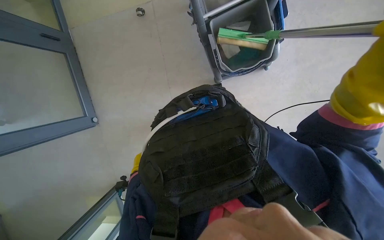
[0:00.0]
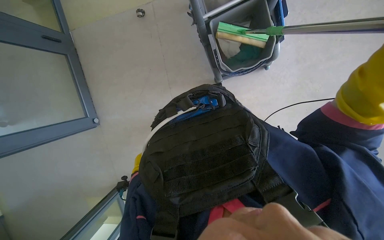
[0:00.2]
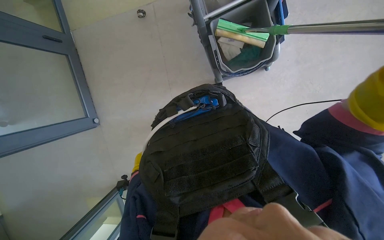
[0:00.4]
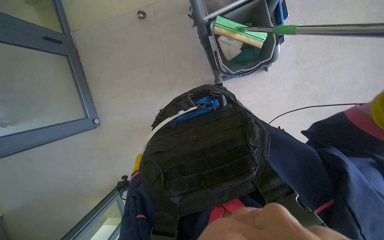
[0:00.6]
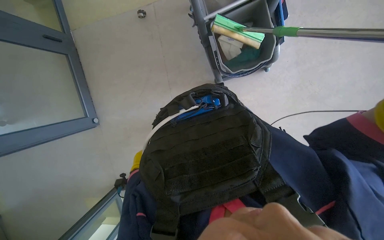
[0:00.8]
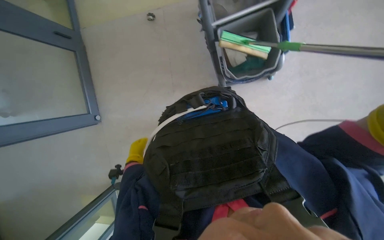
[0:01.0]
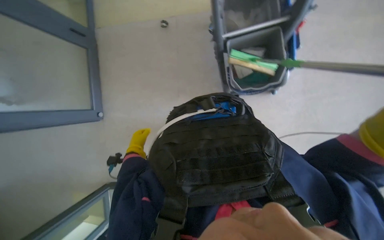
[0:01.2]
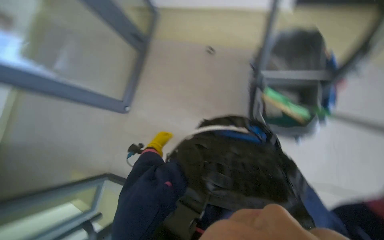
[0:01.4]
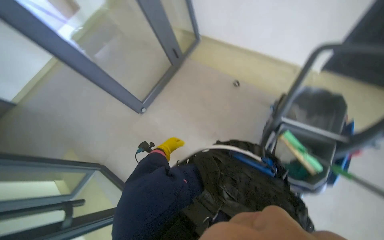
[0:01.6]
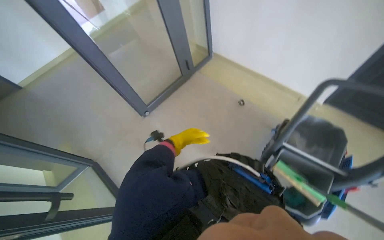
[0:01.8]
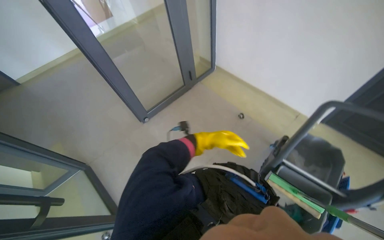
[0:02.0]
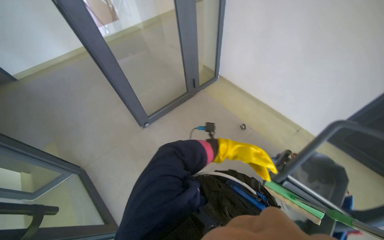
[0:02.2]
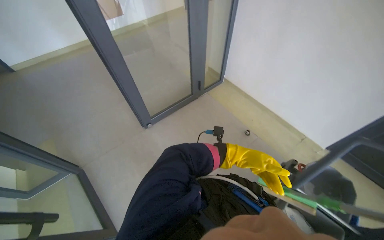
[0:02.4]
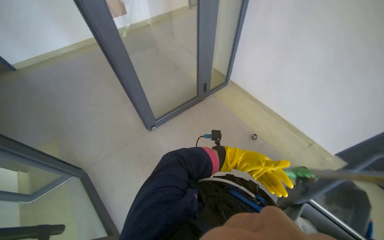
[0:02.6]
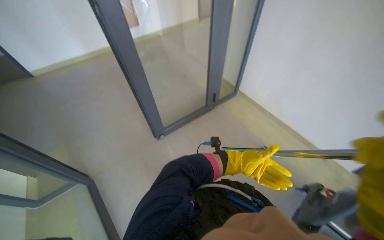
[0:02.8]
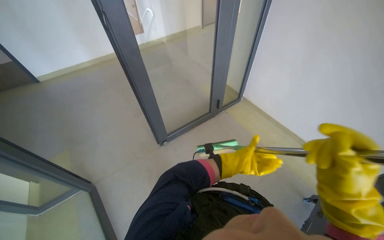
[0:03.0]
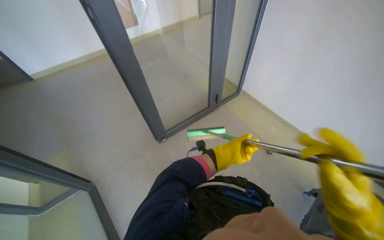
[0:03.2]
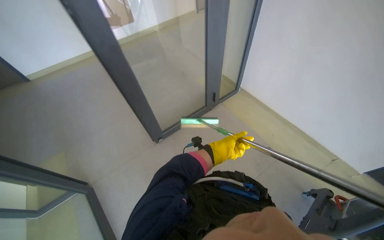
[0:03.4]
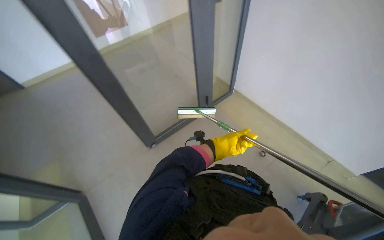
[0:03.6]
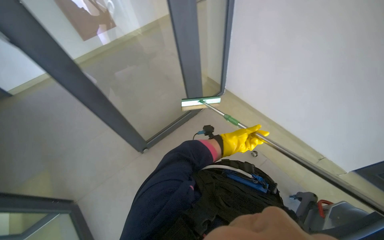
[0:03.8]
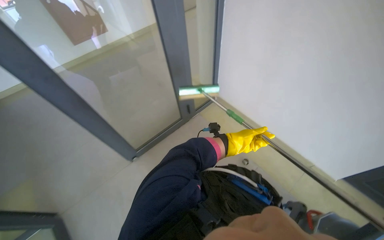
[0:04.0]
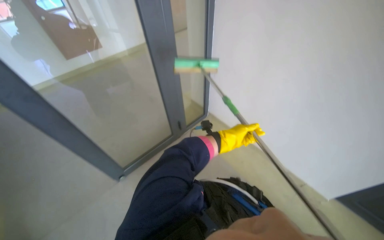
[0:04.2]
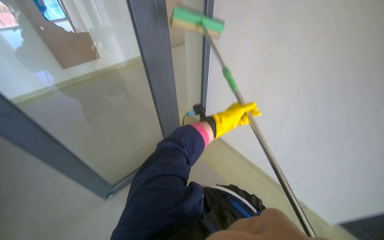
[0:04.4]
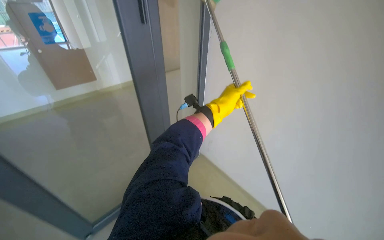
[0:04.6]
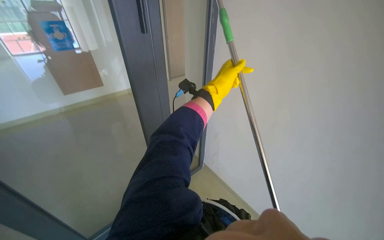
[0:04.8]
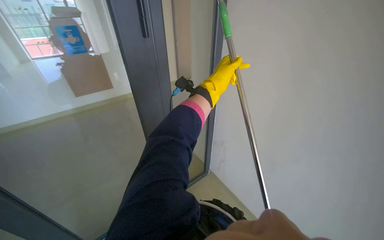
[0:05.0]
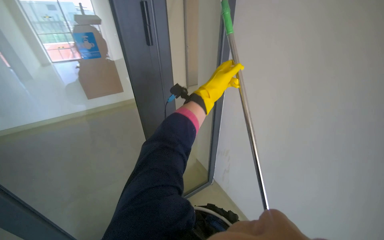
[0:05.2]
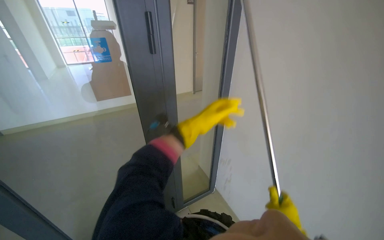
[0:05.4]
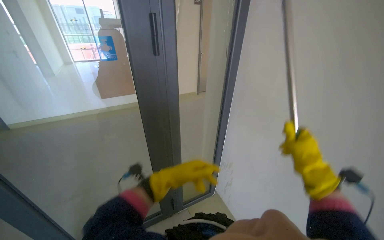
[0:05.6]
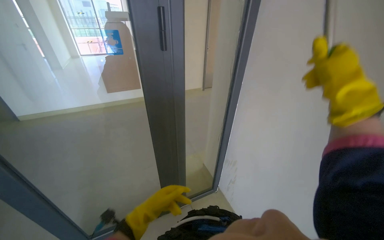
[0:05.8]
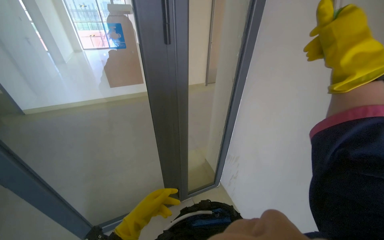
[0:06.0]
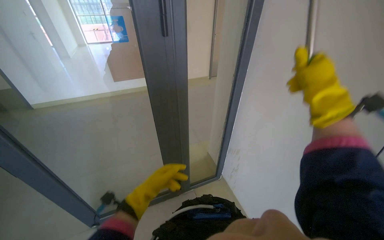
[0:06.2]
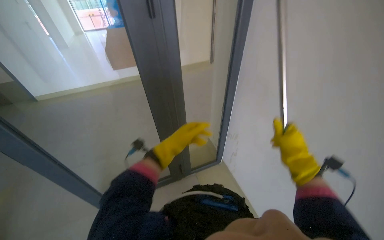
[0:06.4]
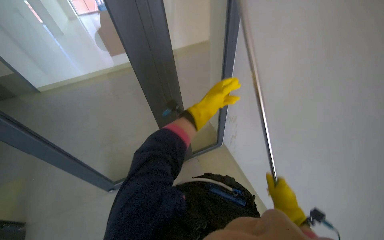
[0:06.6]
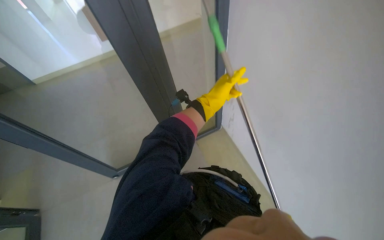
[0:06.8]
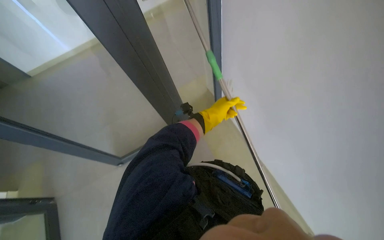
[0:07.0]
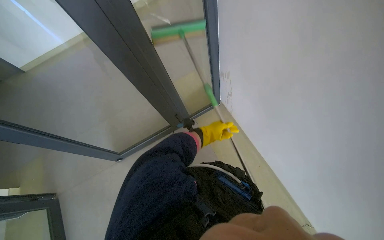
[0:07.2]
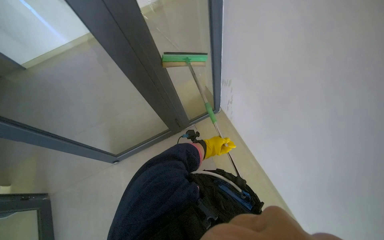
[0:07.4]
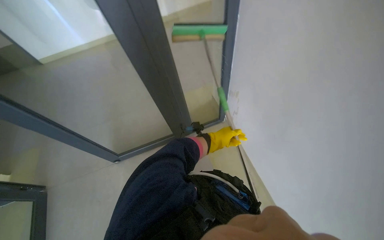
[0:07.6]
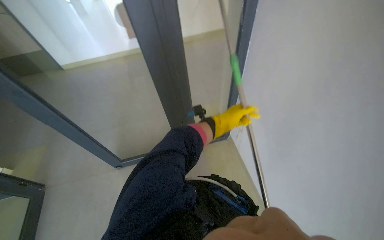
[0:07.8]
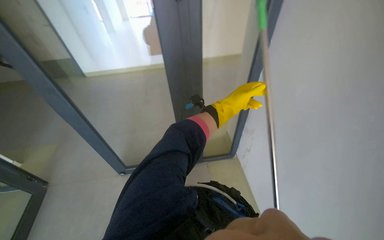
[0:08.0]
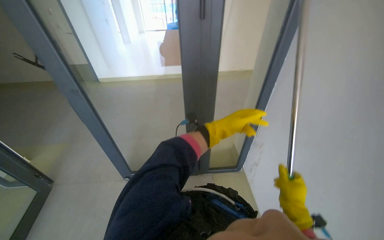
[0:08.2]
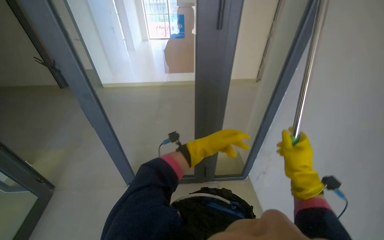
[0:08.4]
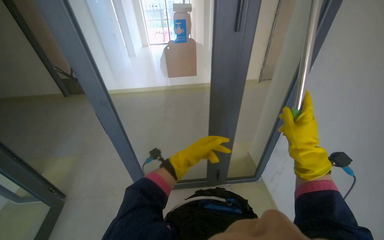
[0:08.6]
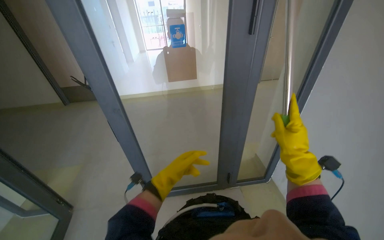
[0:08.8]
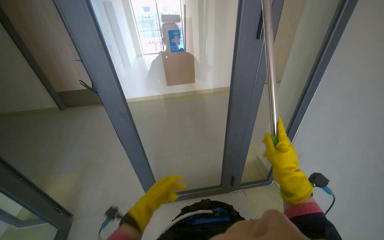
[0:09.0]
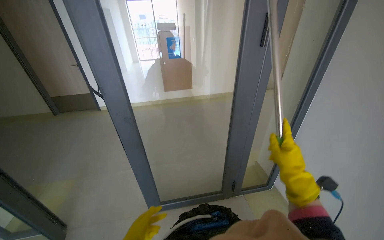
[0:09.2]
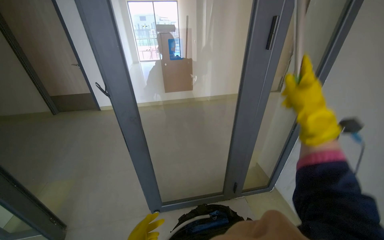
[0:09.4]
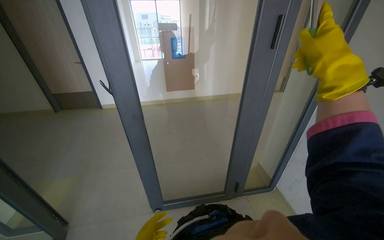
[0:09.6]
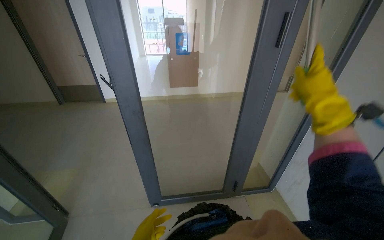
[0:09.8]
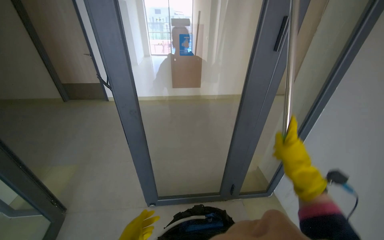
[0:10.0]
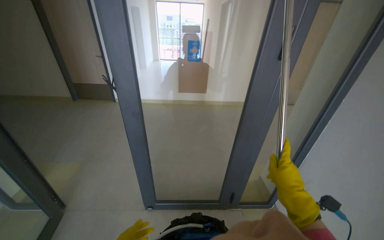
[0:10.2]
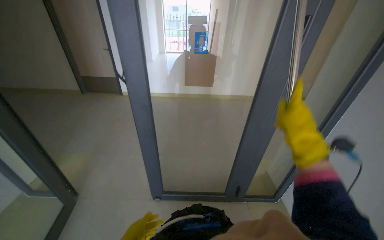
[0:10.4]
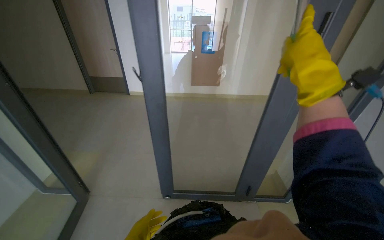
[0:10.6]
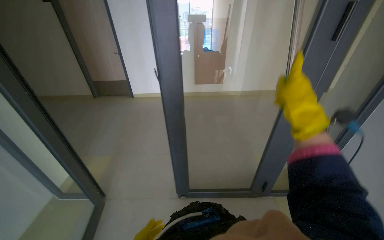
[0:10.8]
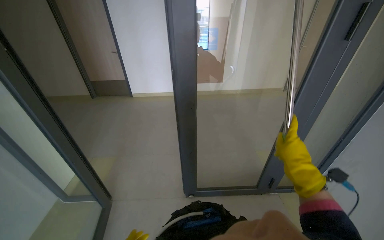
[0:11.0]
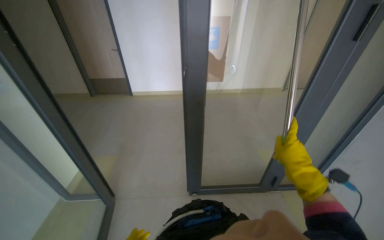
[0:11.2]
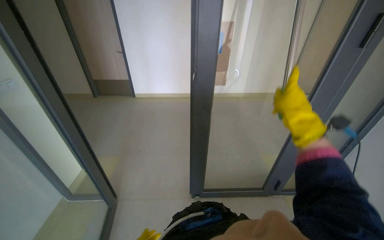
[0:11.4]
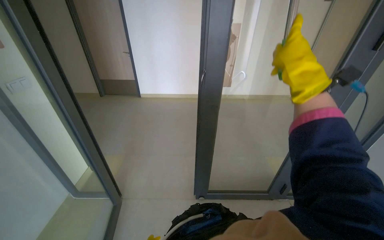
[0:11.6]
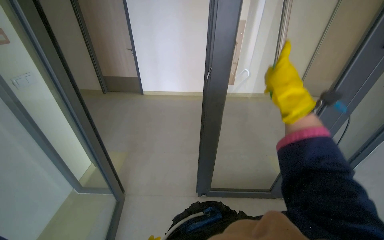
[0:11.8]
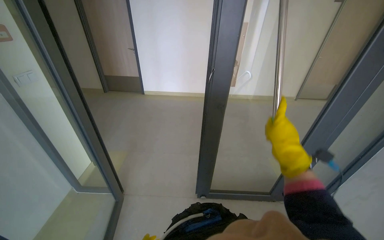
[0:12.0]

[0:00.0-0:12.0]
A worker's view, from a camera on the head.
Job: cleaning windows.
The whole recording: Cleaning glass door with squeegee. The worker cleans a glass door using a long-handled squeegee.
0:00.0 to 0:01.6: The wearer looks approximately 20 degrees further upward. Everything in view rotates some 45 degrees clockwise.
0:01.6 to 0:03.0: The view tips upward by roughly 20 degrees. The left hand goes about 30 cm to the right.
0:03.0 to 0:04.4: The view tilts approximately 15 degrees upward. The left hand travels up the picture by about 10 cm.
0:04.4 to 0:06.0: The wearer looks some 20 degrees further to the left. The camera pitches upward, by approximately 15 degrees. The left hand goes roughly 50 cm down the picture, to the left and nearer to the camera.
0:06.0 to 0:07.6: The camera pitches downward, by roughly 20 degrees. The left hand goes roughly 30 cm to the right and up the picture.
0:07.6 to 0:09.0: The view tilts approximately 20 degrees upward. The left hand travels to the left by approximately 40 cm.
0:09.0 to 0:10.4: The right hand goes up and down the picture, approximately 30 cm each way, reversing 2 times.
0:10.4 to 0:12.0: The right hand moves up and down the picture over about 25 cm, changing direction 3 times.

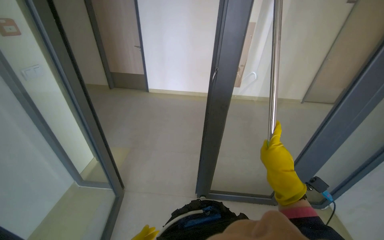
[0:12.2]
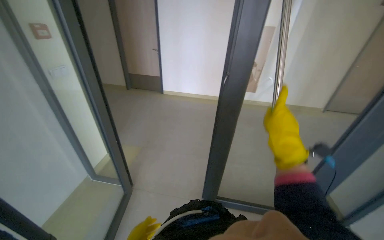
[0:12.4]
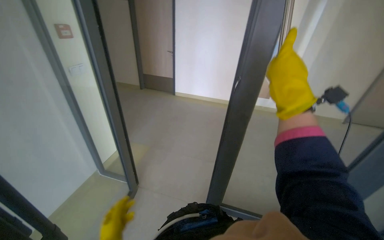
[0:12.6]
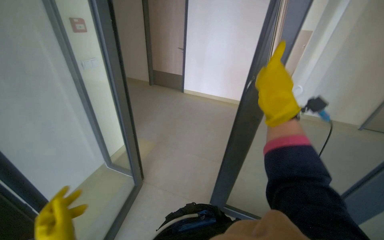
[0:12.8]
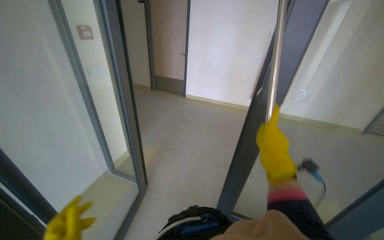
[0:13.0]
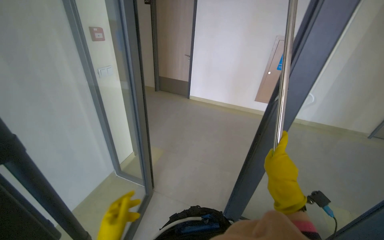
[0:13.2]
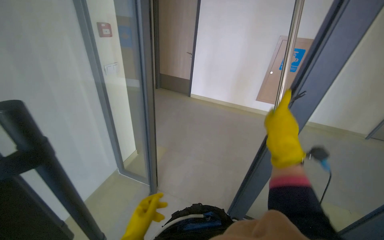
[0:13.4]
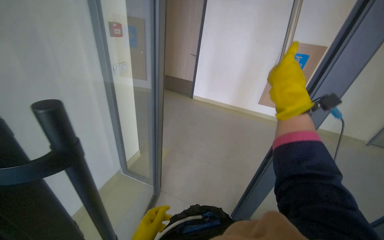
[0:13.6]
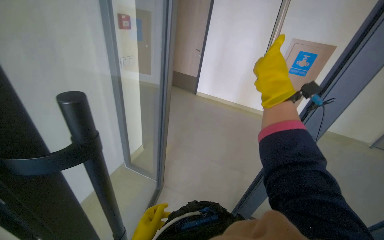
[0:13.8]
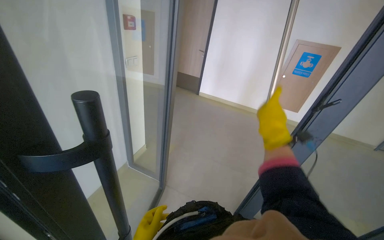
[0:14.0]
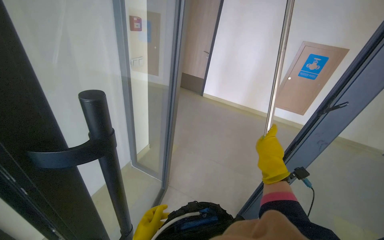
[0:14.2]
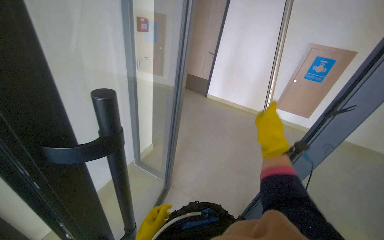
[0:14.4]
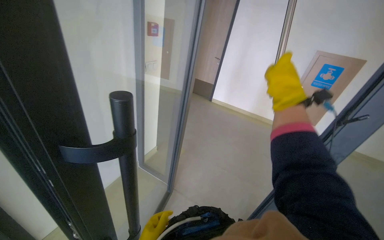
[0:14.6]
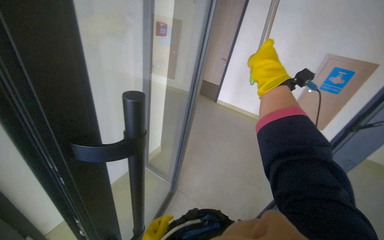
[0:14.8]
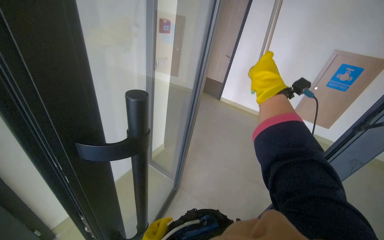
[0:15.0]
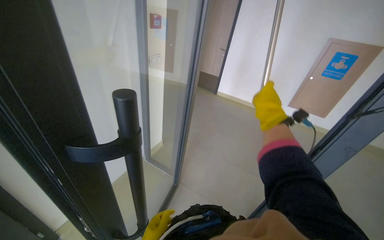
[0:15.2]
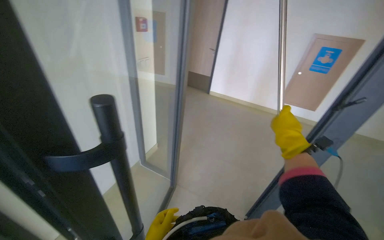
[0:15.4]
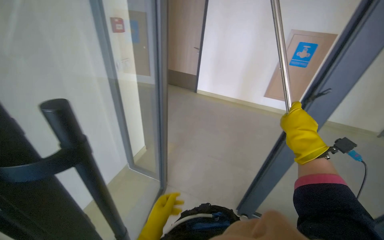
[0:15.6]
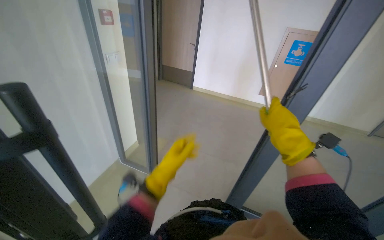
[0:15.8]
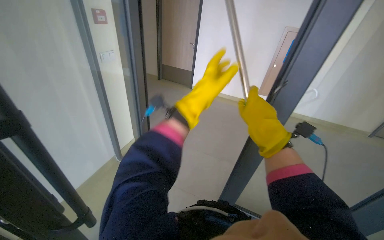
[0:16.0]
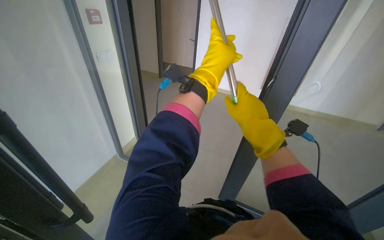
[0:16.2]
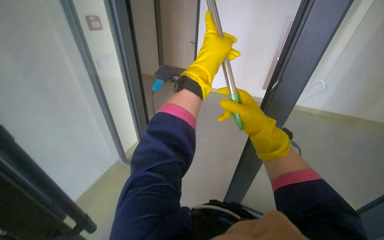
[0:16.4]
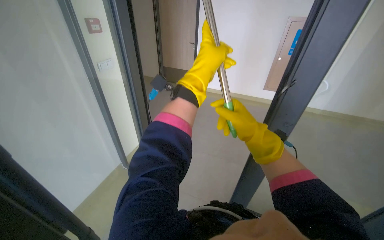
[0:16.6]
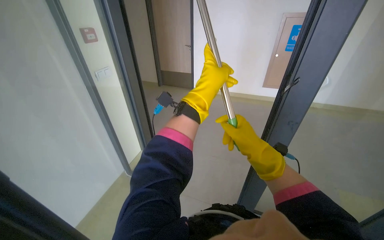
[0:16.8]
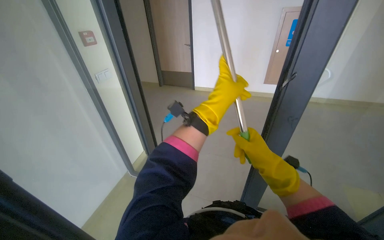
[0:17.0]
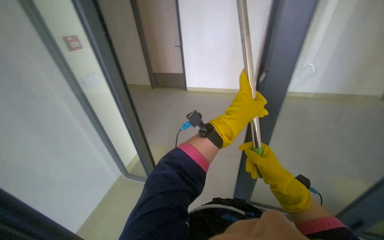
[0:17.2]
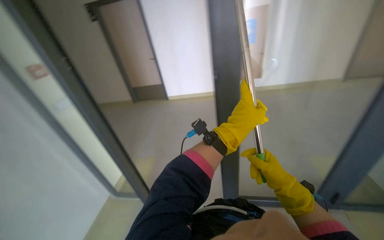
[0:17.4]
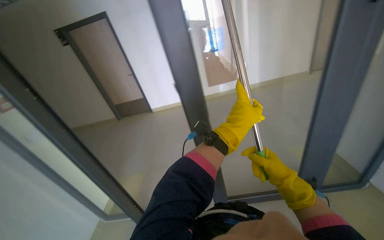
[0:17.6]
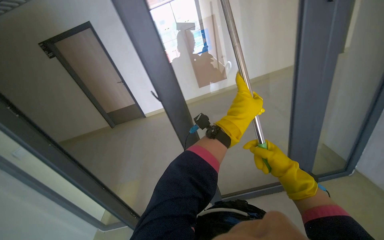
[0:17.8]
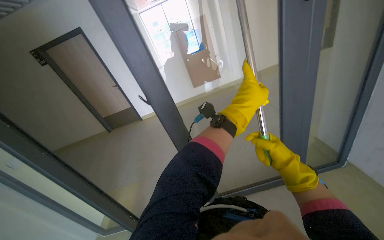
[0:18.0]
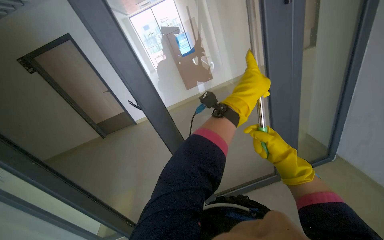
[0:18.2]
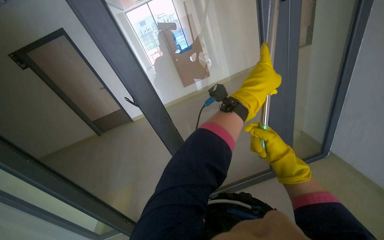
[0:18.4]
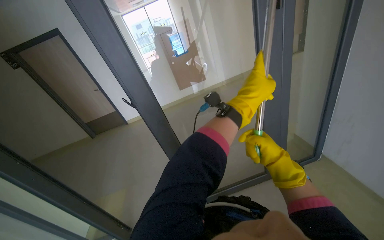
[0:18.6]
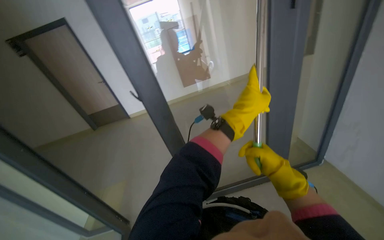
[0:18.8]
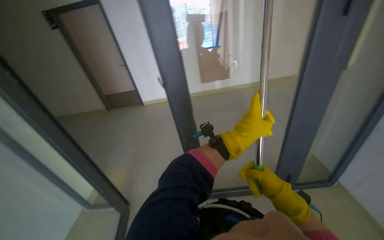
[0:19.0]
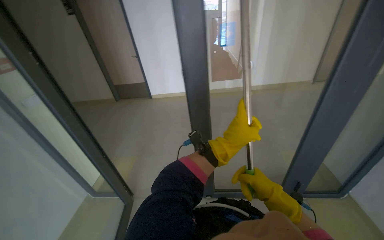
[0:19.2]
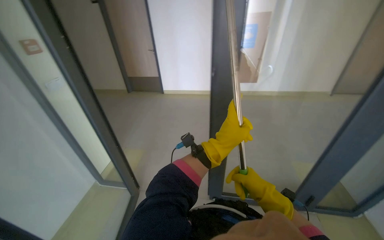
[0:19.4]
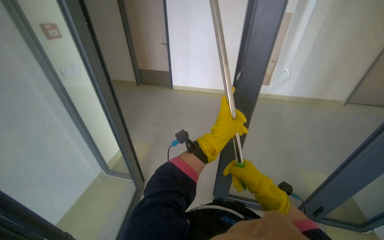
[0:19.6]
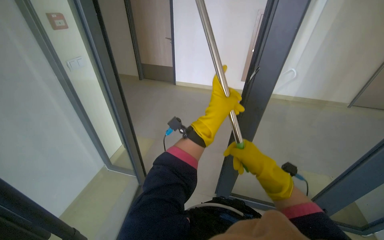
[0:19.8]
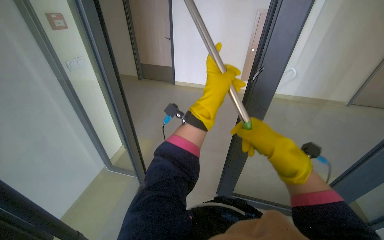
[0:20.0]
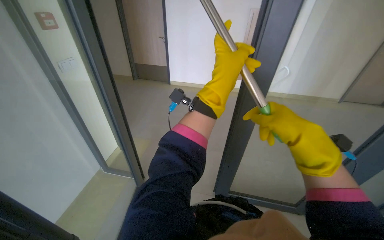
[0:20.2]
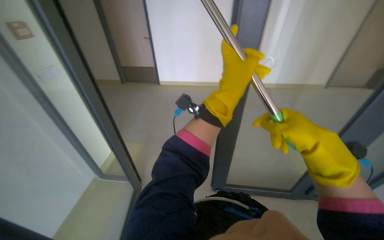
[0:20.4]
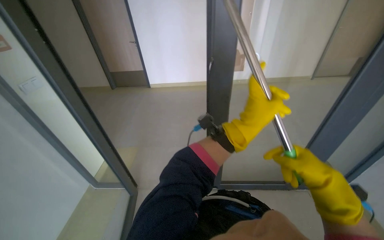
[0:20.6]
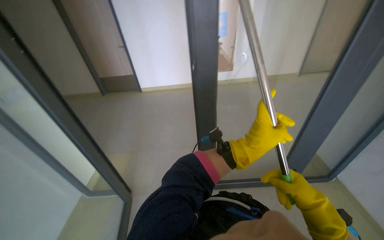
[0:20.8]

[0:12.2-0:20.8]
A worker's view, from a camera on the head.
Job: cleaning windows.
The whole recording: Cleaning glass door with squeegee. The worker cleans a glass door using a long-handled squeegee.
0:12.2 to 0:13.6: The head rotates roughly 20 degrees to the left. The right hand moves up and down the picture over some 25 cm, changing direction 2 times.
0:13.6 to 0:15.0: The right hand heads farther from the camera, covering roughly 10 cm, and moves approximately 20 cm down the picture and comes back.
0:15.0 to 0:16.6: The right hand moves down the picture, approximately 20 cm.
0:16.6 to 0:18.0: The head rotates about 30 degrees to the right. The view tilts roughly 10 degrees upward.
0:19.4 to 0:20.8: Both hands move to the right, about 15 cm. The left hand goes up the picture and returns, approximately 10 cm each way, while the right hand reaches roughly 10 cm up the picture, then returns.
